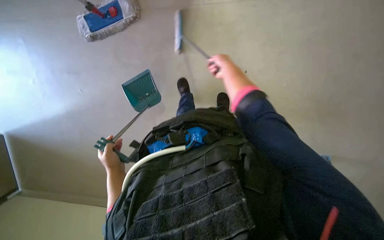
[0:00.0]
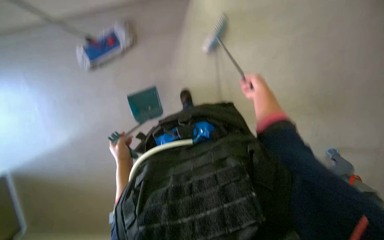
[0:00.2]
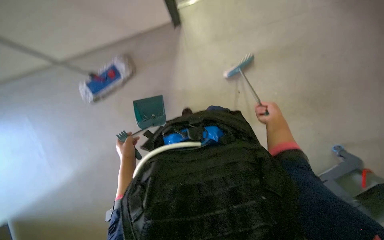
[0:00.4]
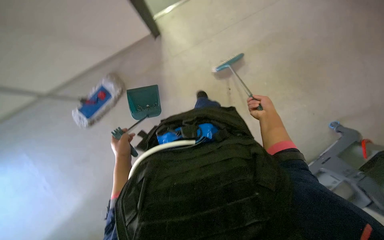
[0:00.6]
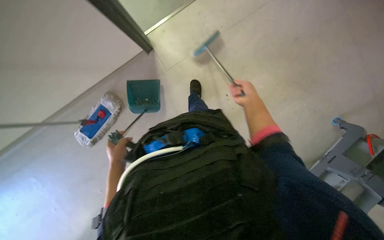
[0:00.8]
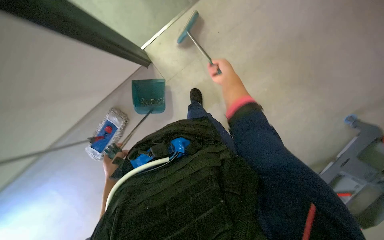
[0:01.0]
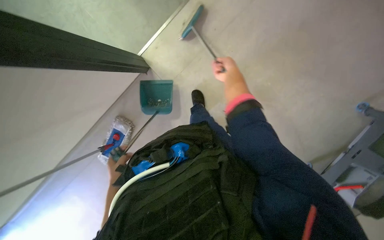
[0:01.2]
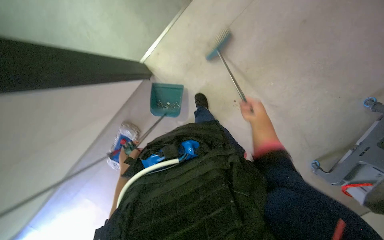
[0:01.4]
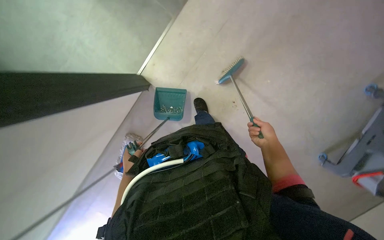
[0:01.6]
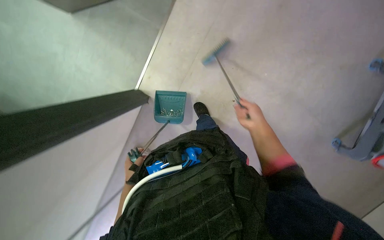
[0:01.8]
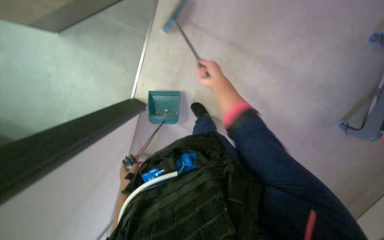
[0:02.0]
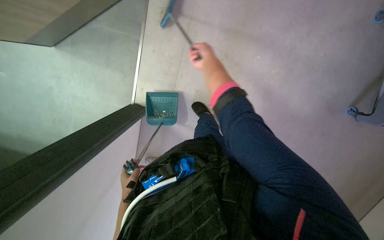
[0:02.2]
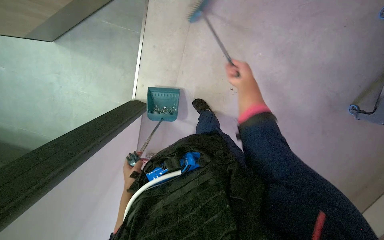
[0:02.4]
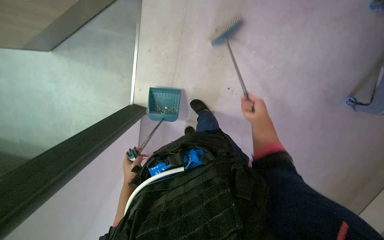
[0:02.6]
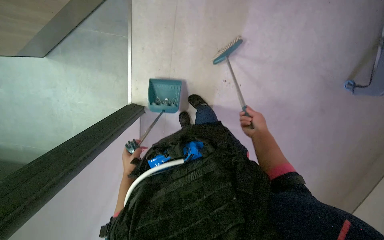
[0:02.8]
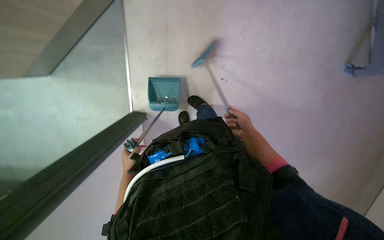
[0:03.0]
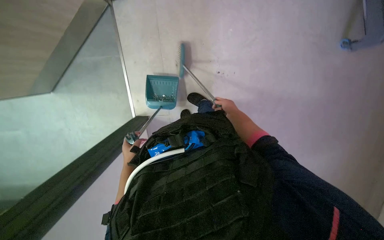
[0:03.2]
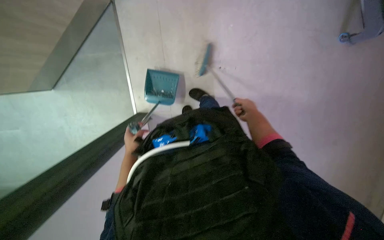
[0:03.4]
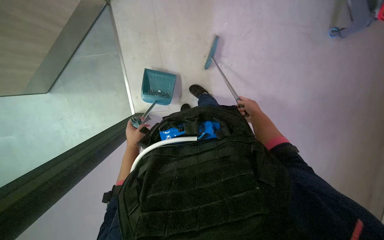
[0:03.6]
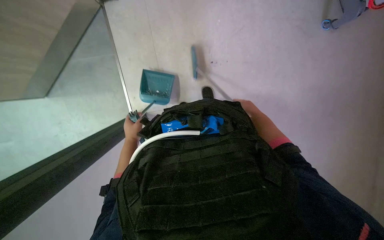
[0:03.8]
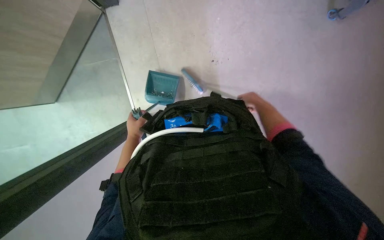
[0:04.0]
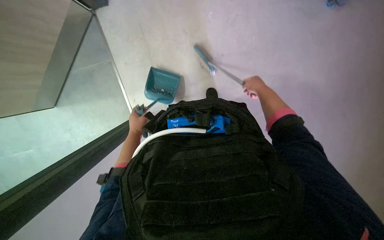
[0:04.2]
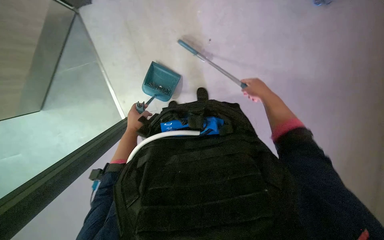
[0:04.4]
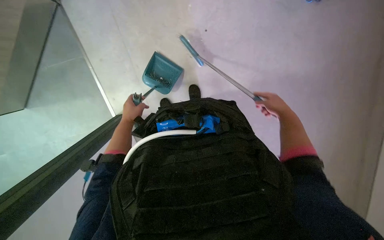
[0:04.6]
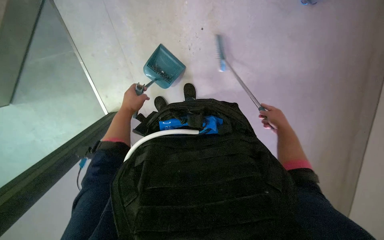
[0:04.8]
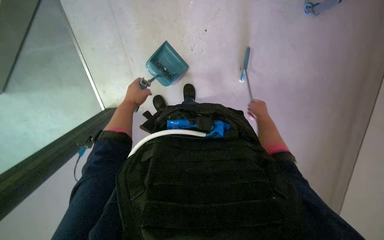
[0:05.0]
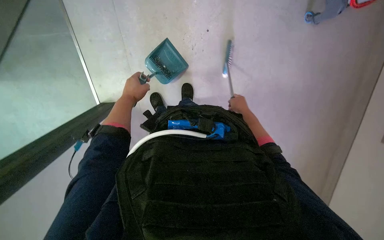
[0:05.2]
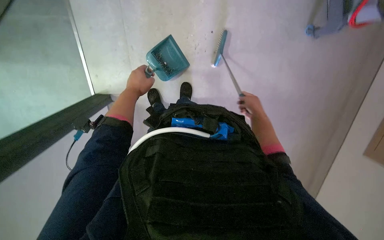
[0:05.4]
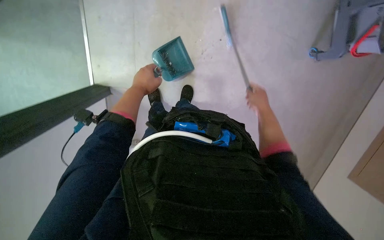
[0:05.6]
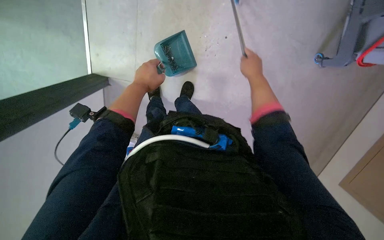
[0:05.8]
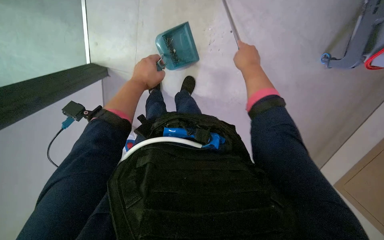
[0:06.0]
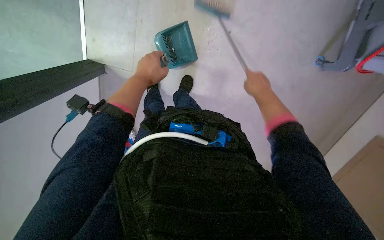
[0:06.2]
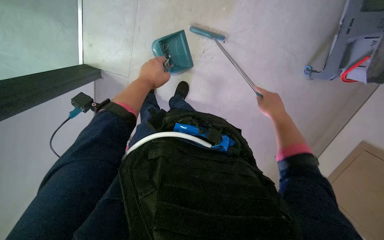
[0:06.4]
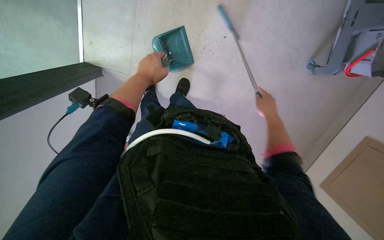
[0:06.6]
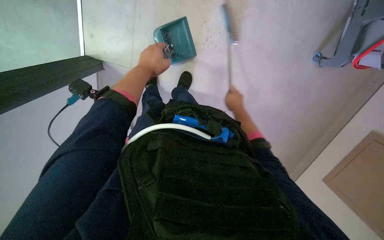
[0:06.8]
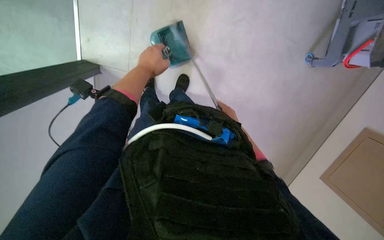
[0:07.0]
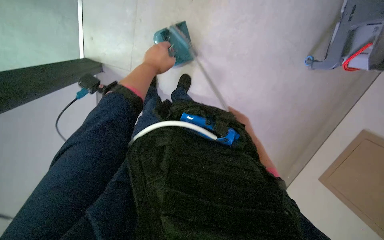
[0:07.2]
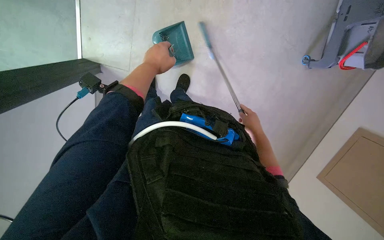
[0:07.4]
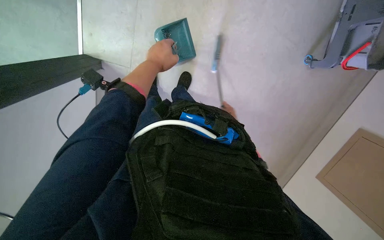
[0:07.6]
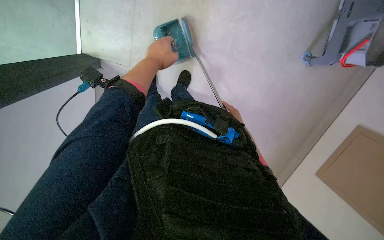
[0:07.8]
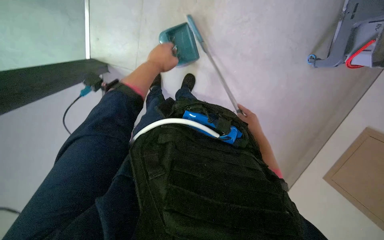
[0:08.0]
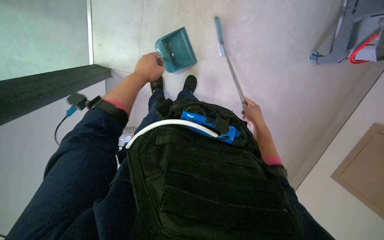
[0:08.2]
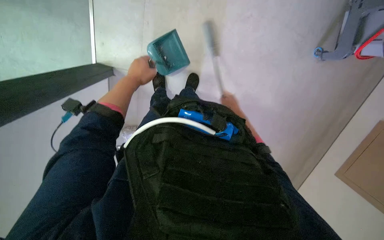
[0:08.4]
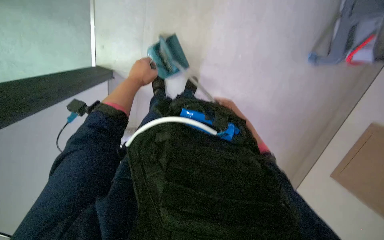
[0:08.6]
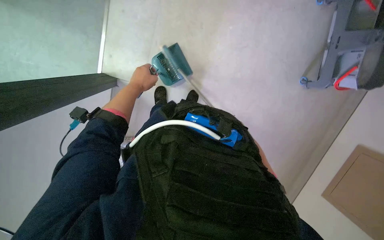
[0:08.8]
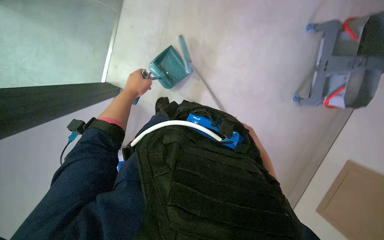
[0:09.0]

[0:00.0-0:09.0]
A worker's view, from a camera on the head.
Job: sweeping floor.
The whole recording: Sweeping floor with dustpan and brush. The worker sweeps debris from the floor into a dustpan using a brush.
0:00.0 to 0:01.6: The right hand goes up and down the picture, roughly 25 cm each way, reversing 2 times.
0:01.6 to 0:03.0: The scene turns some 35 degrees counterclockwise in the picture. The right hand travels up the picture and back again, about 20 cm each way.
0:03.0 to 0:04.4: The left hand travels up the picture by some 15 cm.
0:04.4 to 0:06.0: The scene rotates clockwise by some 25 degrees. The left hand shifts roughly 15 cm nearer to the camera and to the right. Meanwhile the right hand is displaced up the picture and to the left by some 20 cm, and moves some 10 cm farther from the camera and comes back.
0:06.0 to 0:07.6: The right hand swings nearer and farther, some 30 cm each way, with 2 reversals.
0:07.6 to 0:09.0: The view tips upward by some 15 degrees. The right hand goes nearer and farther, some 25 cm each way, reversing 2 times, while the left hand shifts roughly 10 cm to the left.

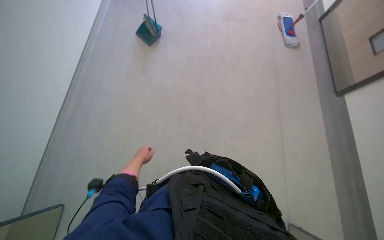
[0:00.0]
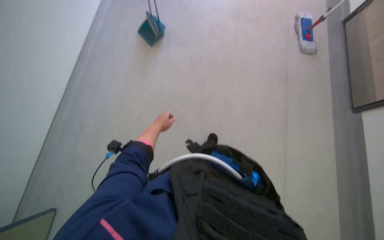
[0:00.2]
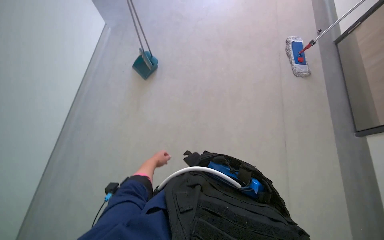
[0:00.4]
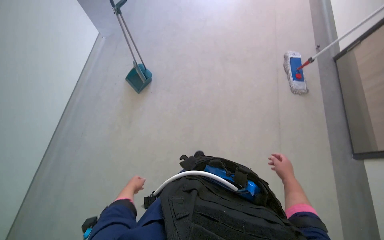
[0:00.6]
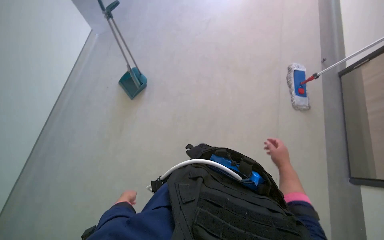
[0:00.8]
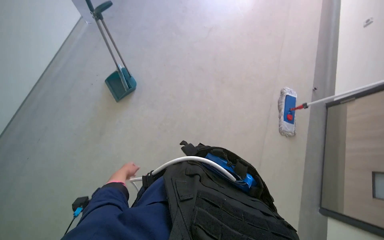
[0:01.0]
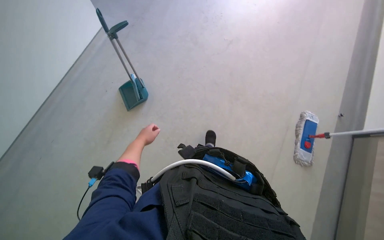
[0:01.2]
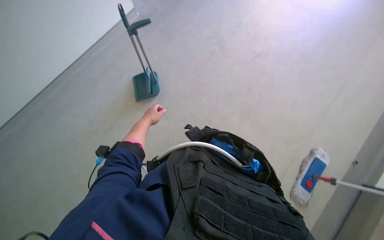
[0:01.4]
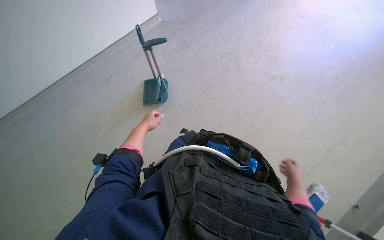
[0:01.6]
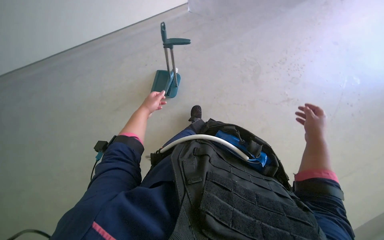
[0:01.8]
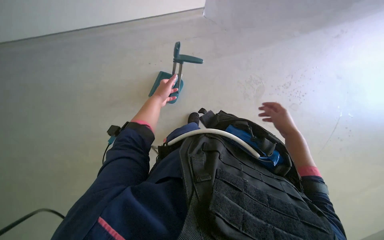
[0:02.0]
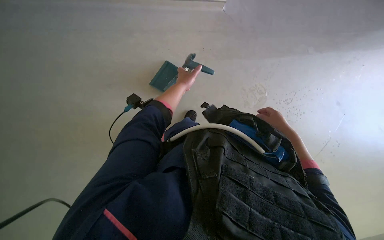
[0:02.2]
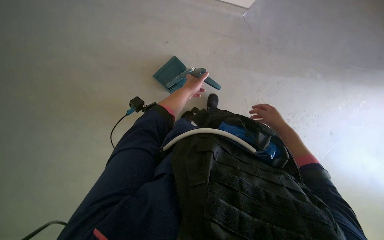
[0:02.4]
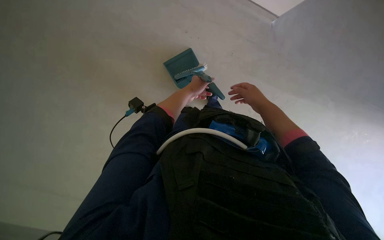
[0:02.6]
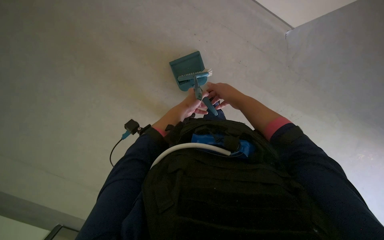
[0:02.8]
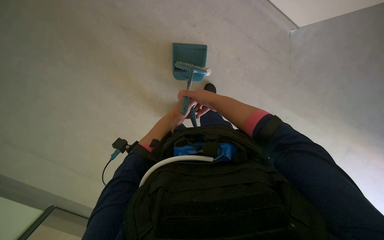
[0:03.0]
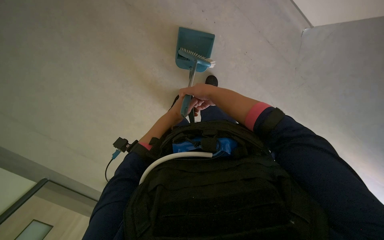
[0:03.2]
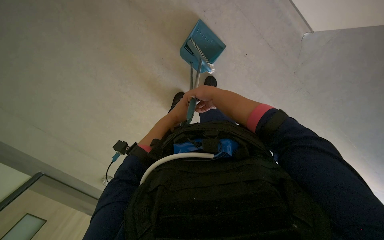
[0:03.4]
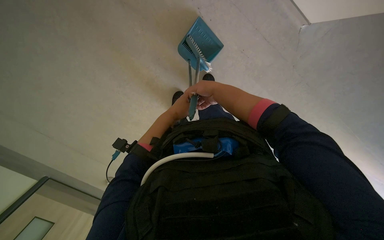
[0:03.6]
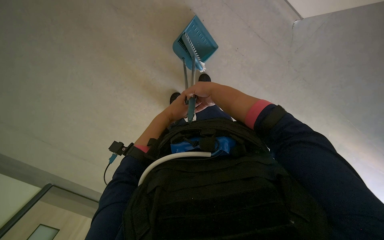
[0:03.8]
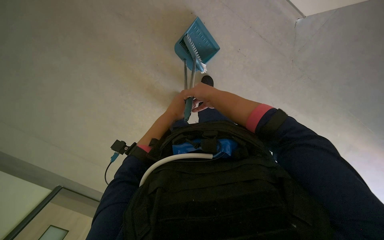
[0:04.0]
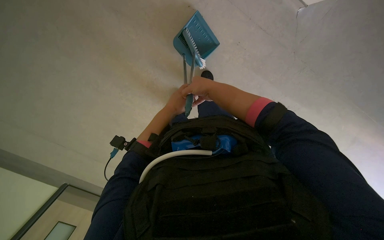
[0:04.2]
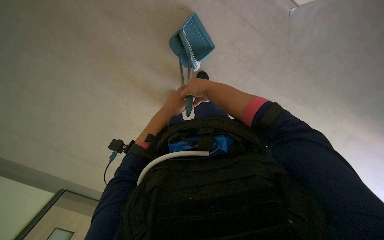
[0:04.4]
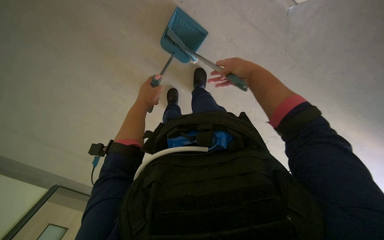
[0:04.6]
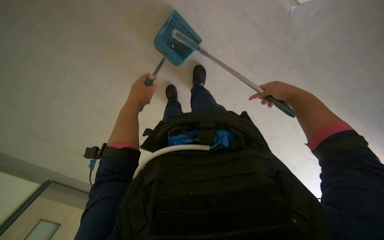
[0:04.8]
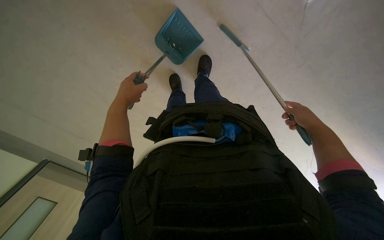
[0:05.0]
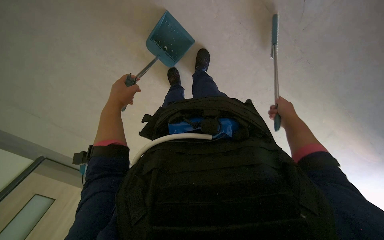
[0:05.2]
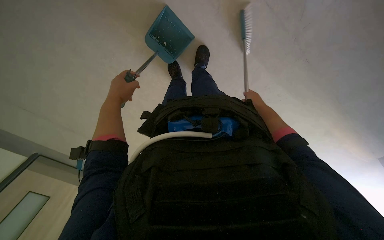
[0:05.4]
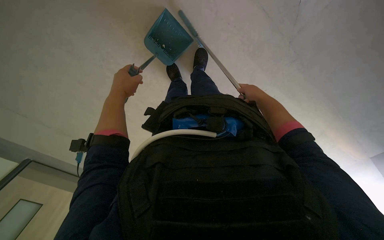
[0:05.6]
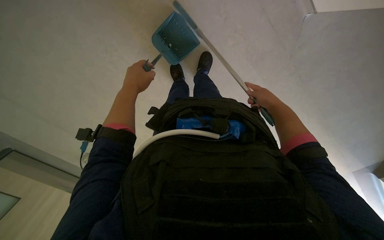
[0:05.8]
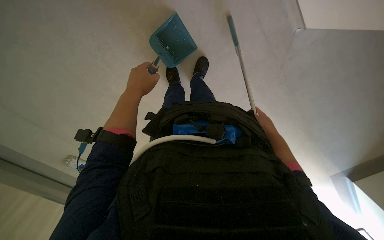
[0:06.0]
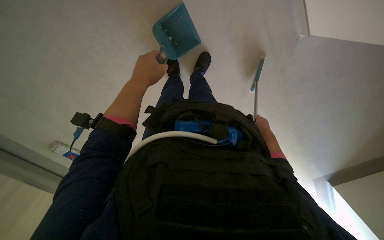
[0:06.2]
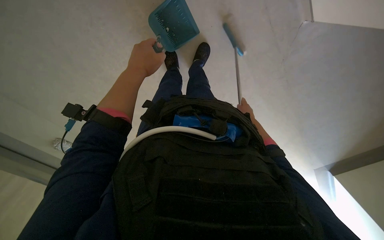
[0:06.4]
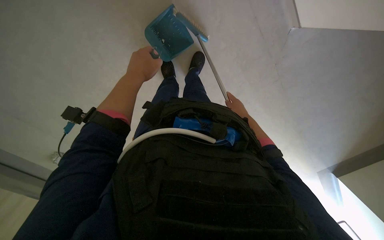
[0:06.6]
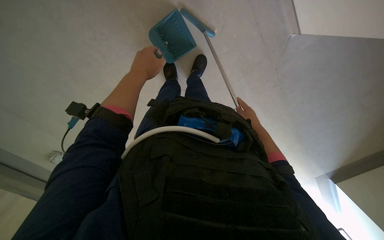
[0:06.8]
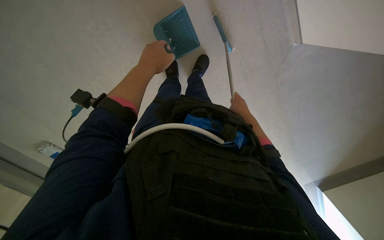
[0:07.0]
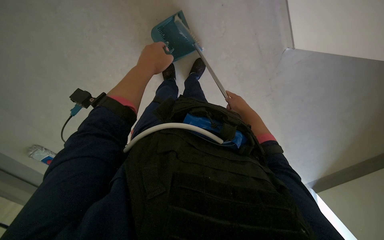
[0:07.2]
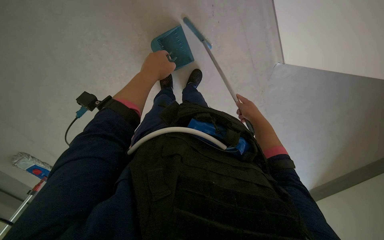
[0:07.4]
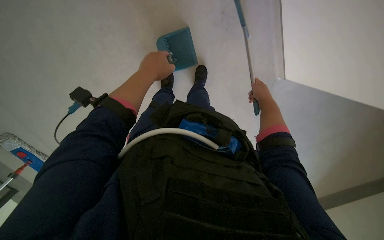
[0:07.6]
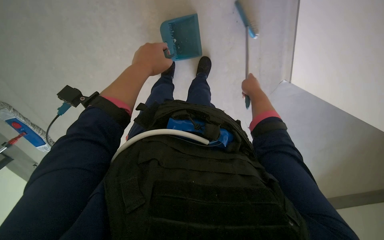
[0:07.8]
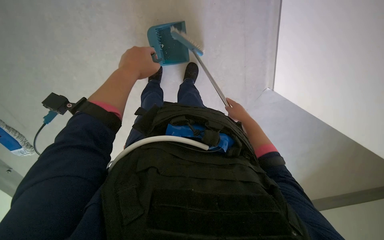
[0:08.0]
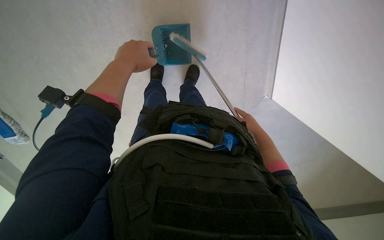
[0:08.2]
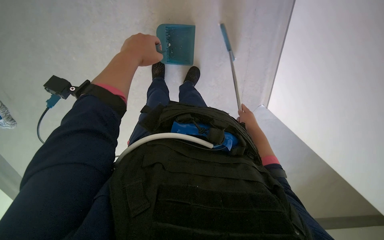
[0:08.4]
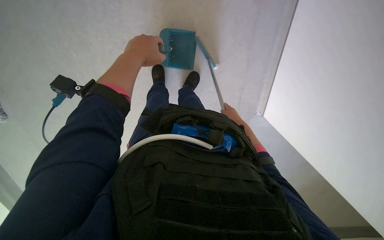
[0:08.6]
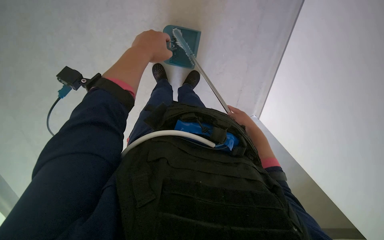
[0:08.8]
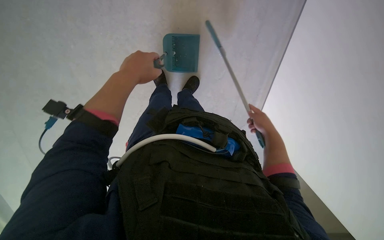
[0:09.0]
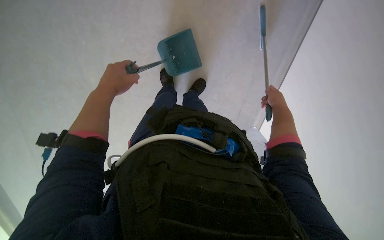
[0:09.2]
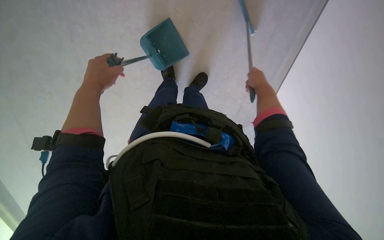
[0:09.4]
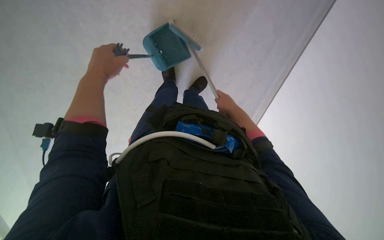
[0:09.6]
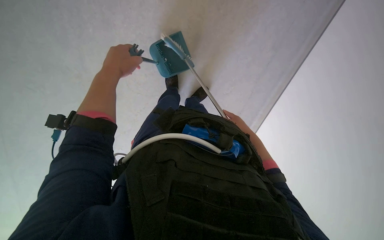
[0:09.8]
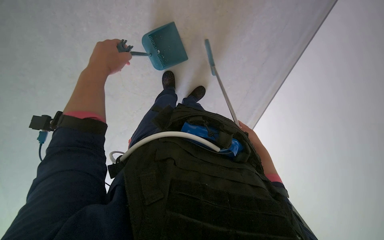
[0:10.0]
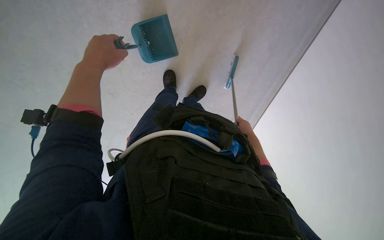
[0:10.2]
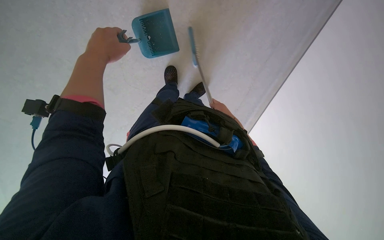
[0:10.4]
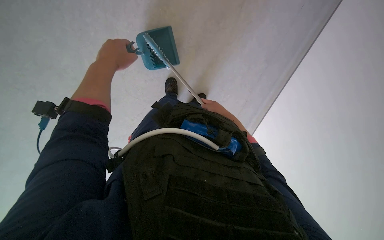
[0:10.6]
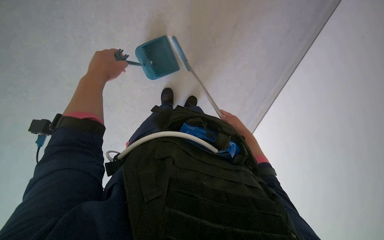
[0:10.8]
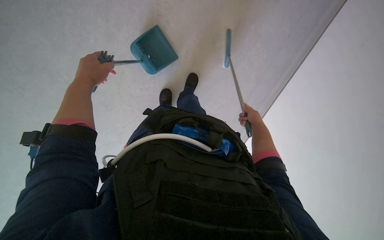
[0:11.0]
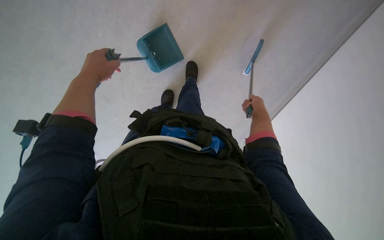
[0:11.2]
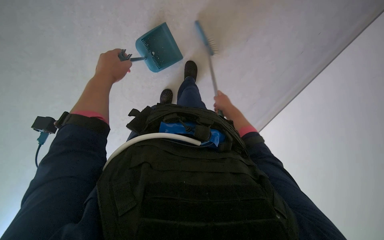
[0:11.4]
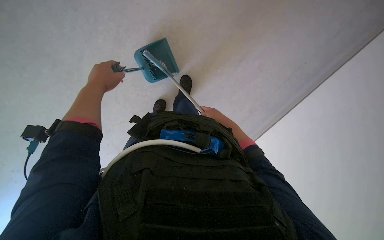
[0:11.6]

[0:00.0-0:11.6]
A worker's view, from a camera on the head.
Job: sweeping floor.
The whole recording: Sweeping floor with brush. The worker sweeps the floor using a small brush and dustpan.
0:01.4 to 0:02.8: The camera is carried about 60 cm. The camera pitches downward, by about 15 degrees. The scene rotates clockwise by some 80 degrees.
0:02.8 to 0:04.4: The hands stay close to where they were, moving slightly.
0:04.4 to 0:05.8: The left hand heads to the left, covering approximately 10 cm. The right hand moves to the right, approximately 20 cm.
0:07.2 to 0:08.8: The right hand reaches roughly 5 cm farther from the camera, then returns.
0:08.8 to 0:10.2: The left hand travels to the left by approximately 15 cm, while the right hand goes up the picture and returns, about 10 cm each way.
0:10.2 to 0:11.6: The right hand swings left and right, about 15 cm each way, with 2 reversals.
